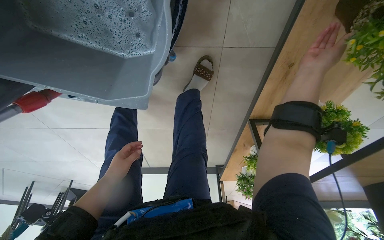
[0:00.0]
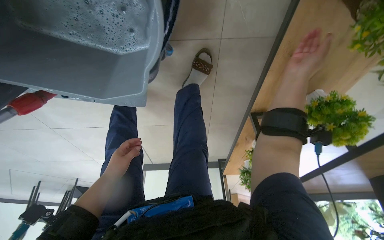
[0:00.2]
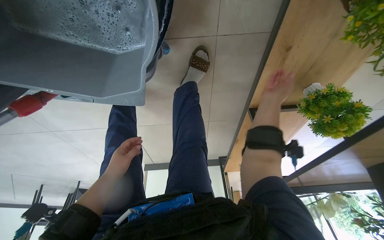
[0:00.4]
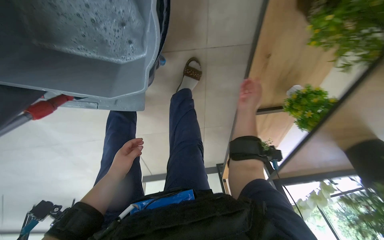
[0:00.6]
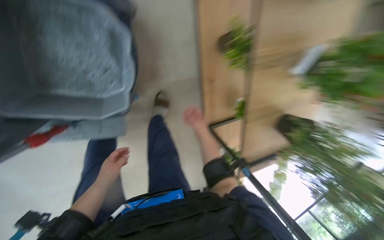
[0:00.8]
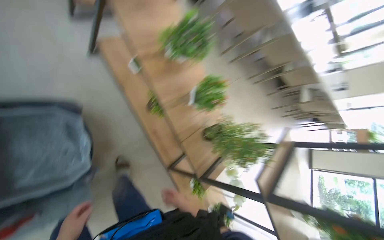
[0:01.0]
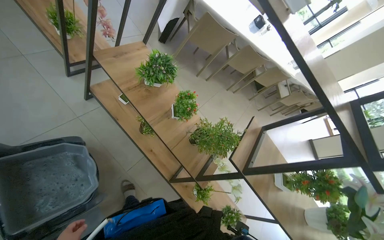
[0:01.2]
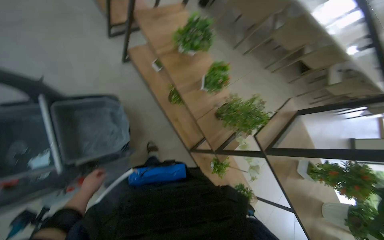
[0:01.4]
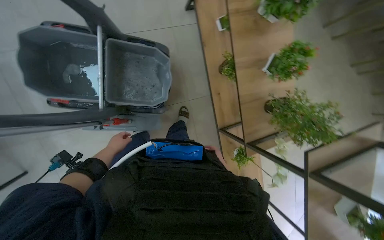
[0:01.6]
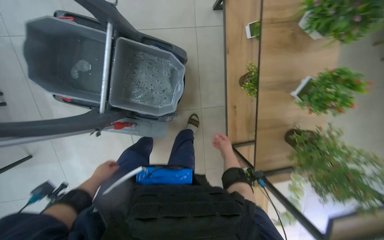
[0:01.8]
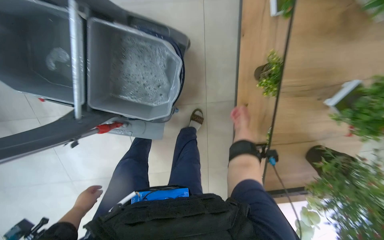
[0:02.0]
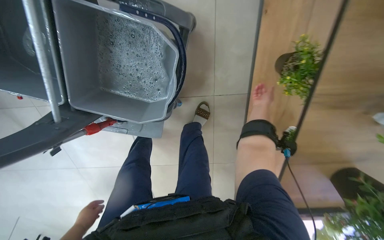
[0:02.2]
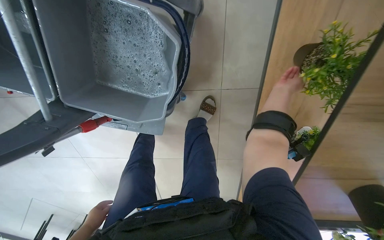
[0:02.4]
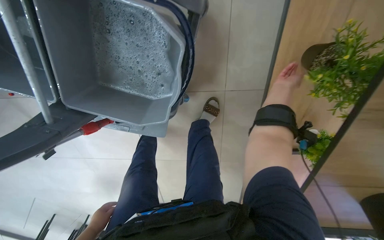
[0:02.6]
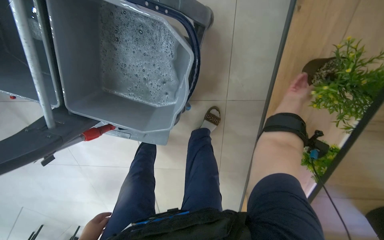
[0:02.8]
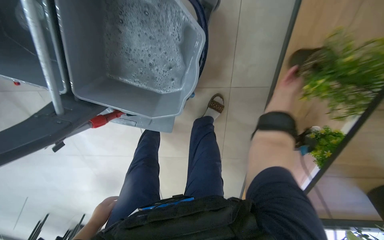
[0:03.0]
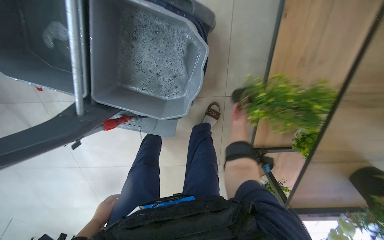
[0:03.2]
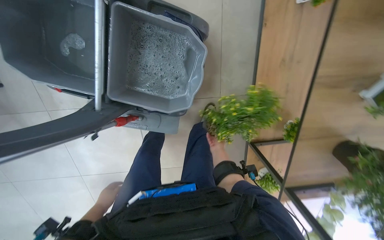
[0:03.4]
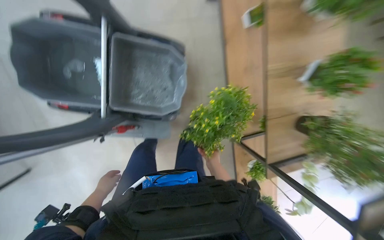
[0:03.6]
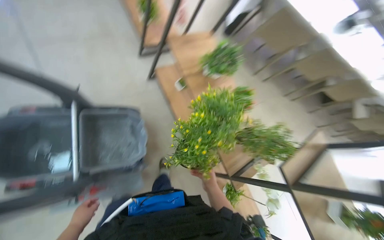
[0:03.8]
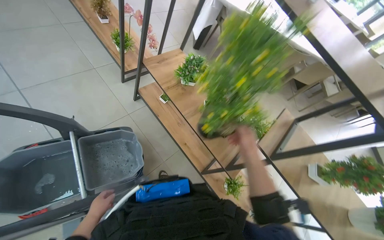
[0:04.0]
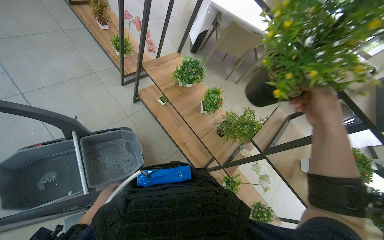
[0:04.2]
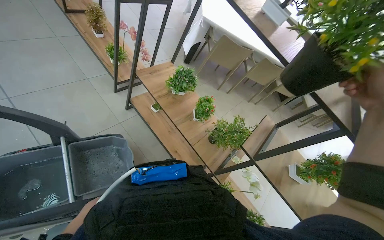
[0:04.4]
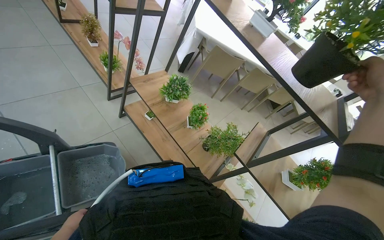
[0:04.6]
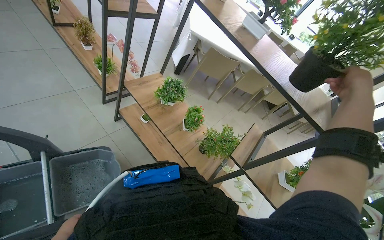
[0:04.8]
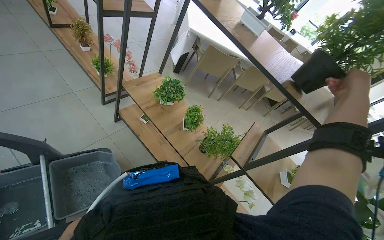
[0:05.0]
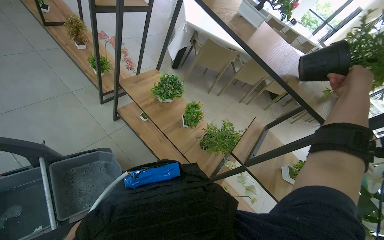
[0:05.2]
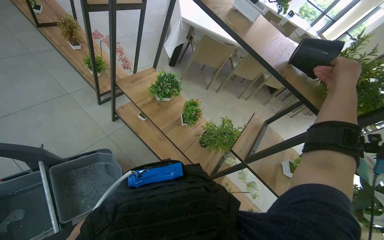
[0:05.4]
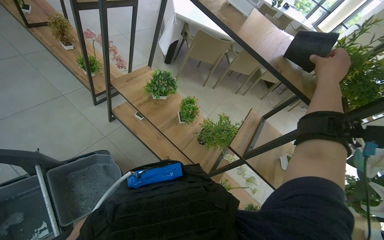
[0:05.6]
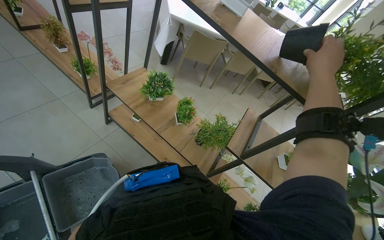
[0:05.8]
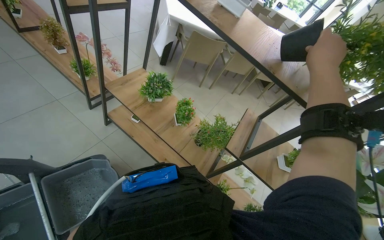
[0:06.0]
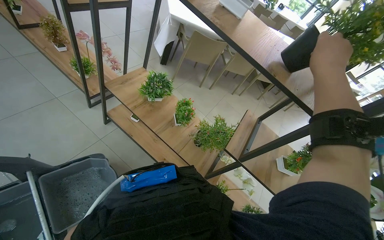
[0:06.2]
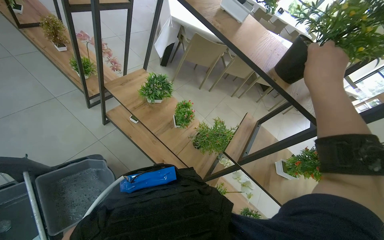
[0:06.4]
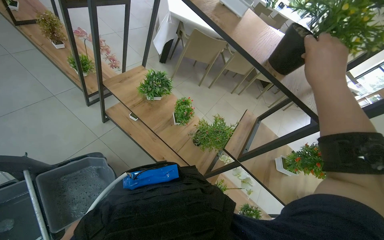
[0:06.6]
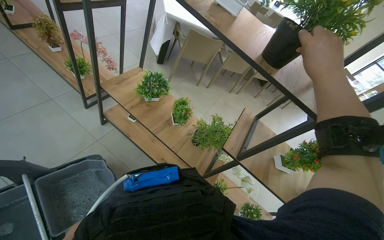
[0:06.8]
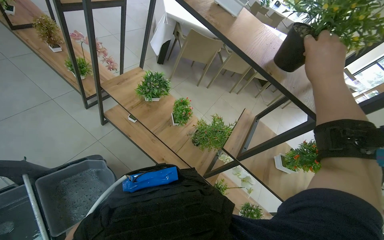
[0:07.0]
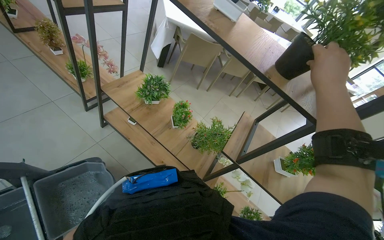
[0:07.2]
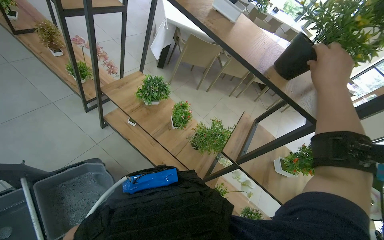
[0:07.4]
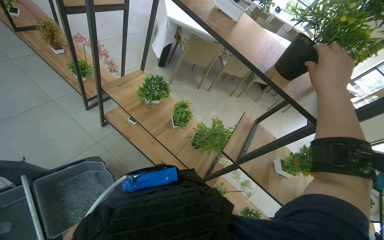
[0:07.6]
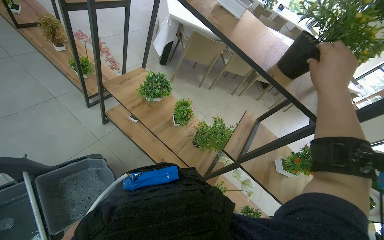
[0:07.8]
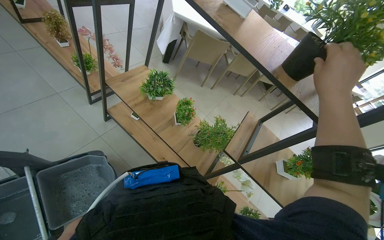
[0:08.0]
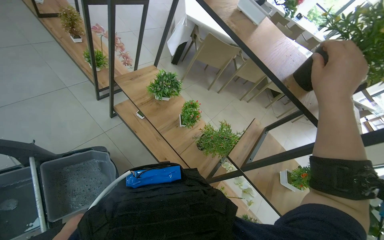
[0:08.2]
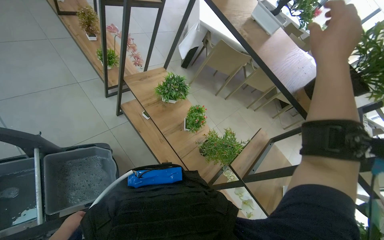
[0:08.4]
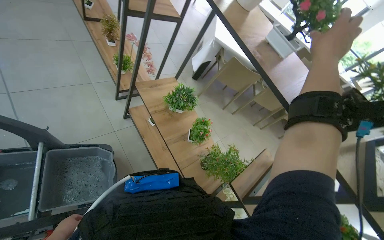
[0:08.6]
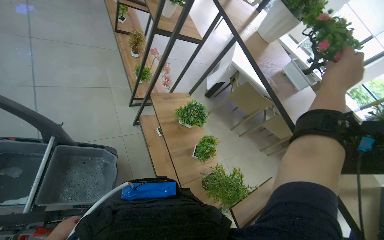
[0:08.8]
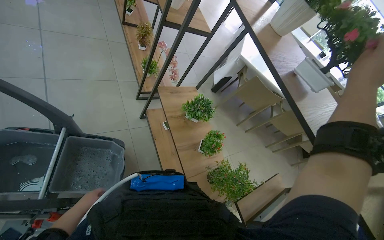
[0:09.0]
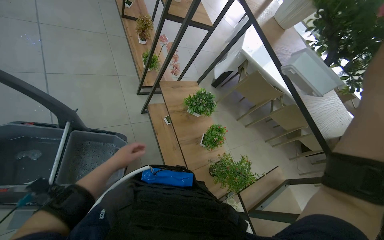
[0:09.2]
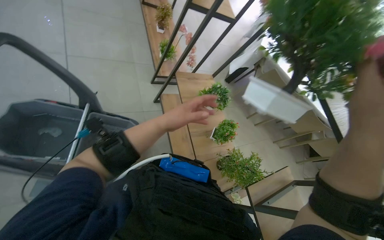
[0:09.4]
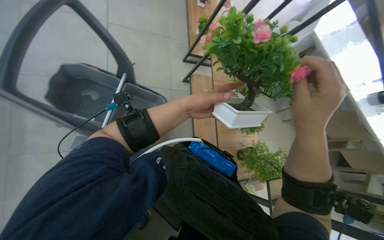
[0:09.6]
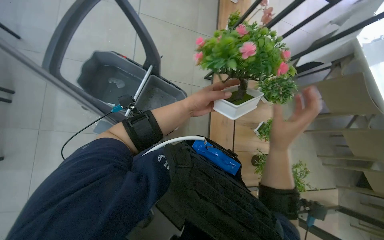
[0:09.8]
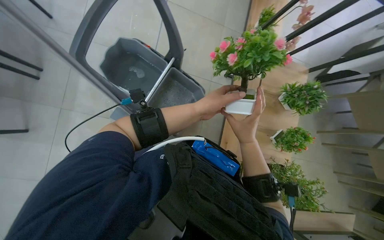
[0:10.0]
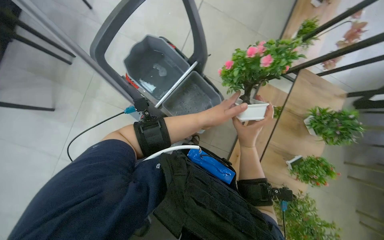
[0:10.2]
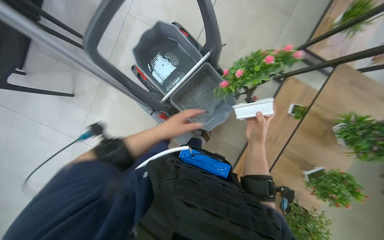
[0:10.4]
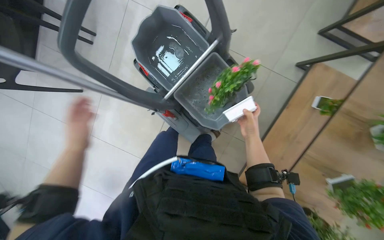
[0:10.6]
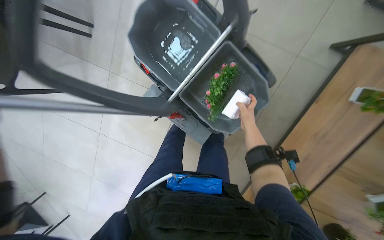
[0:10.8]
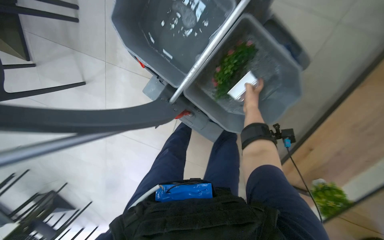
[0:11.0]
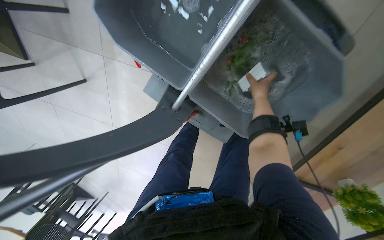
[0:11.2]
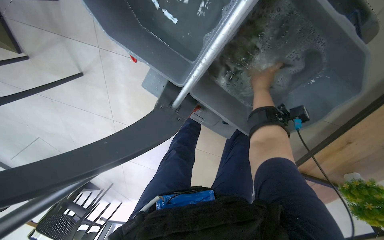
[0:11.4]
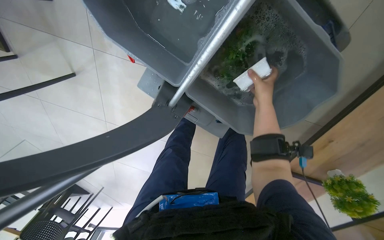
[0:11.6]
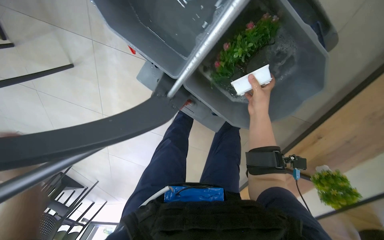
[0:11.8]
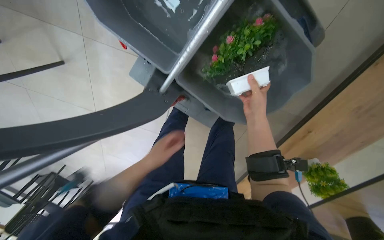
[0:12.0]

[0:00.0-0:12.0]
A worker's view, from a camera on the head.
Job: wiping surfaces.
The whole recording: Washing potted plants. The worker picks up decorative plants and flowers from a shelf, washes them in a cleaning cart, and places them back on the shelf.
0:00.0 to 0:01.6: The camera travels approximately 70 cm. The wearer looks about 30 degrees further upward. The scene turns roughly 25 degrees counterclockwise in the picture.
0:01.6 to 0:03.0: The camera is carried approximately 60 cm. The wearer's head swings roughly 20 degrees to the left. The view tips downward by approximately 20 degrees.
0:03.0 to 0:04.4: The camera travels roughly 80 cm. The head turns to the right by about 50 degrees. The view tips upward by approximately 50 degrees.
0:07.6 to 0:09.0: The wearer's head swings about 30 degrees to the left.
0:09.0 to 0:10.4: The head turns to the left by some 60 degrees. The camera pitches downward, by some 15 degrees.

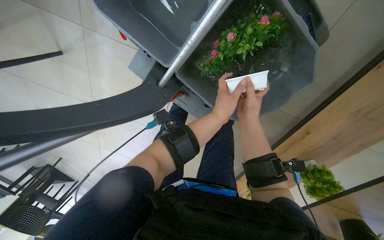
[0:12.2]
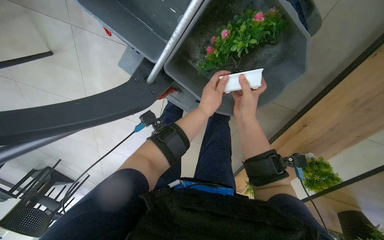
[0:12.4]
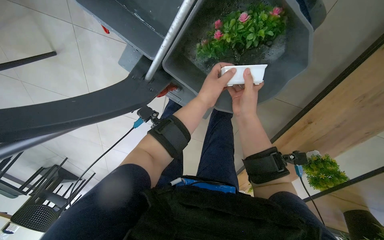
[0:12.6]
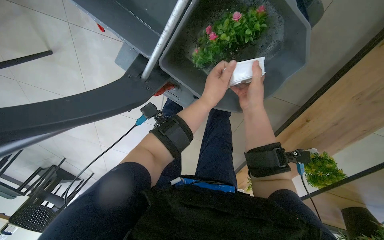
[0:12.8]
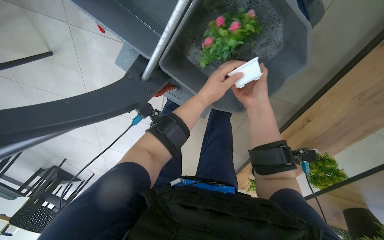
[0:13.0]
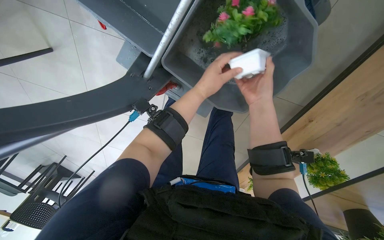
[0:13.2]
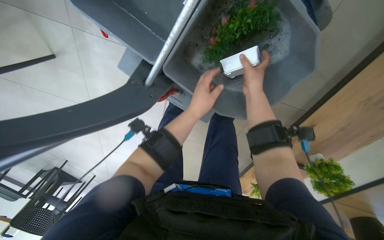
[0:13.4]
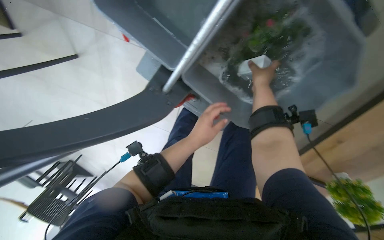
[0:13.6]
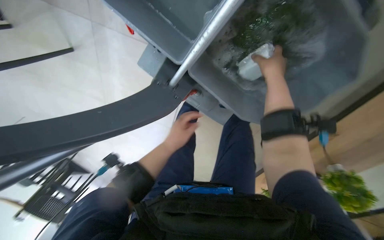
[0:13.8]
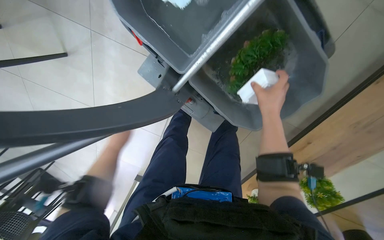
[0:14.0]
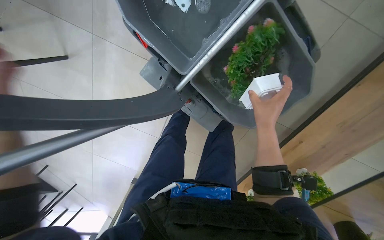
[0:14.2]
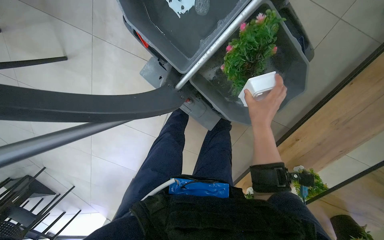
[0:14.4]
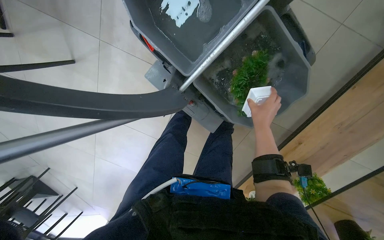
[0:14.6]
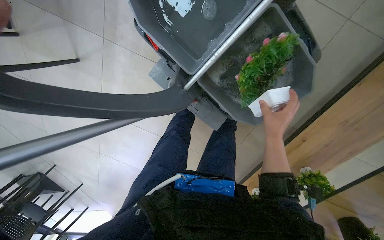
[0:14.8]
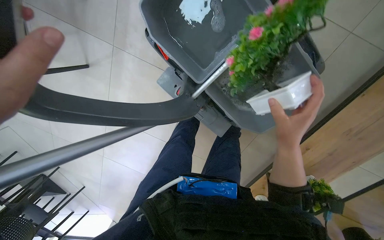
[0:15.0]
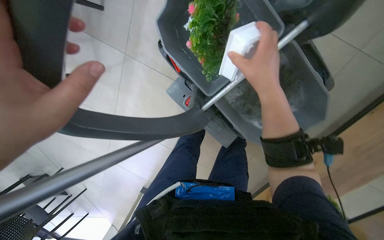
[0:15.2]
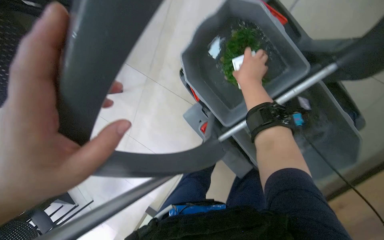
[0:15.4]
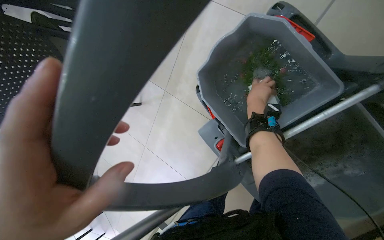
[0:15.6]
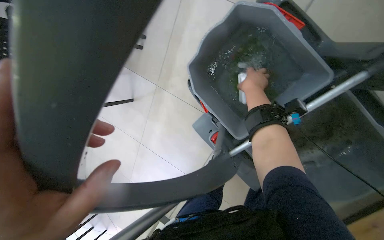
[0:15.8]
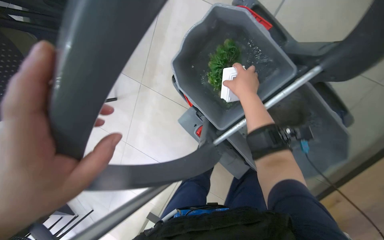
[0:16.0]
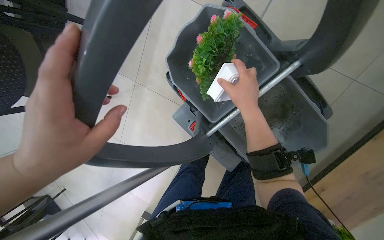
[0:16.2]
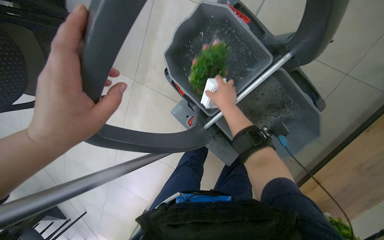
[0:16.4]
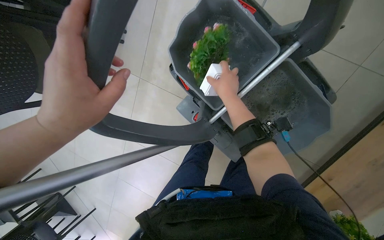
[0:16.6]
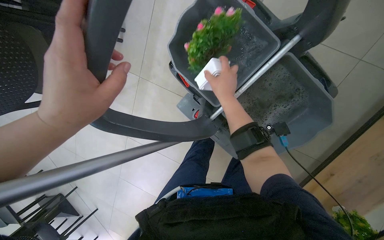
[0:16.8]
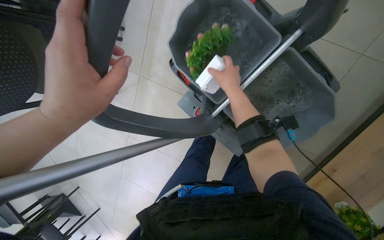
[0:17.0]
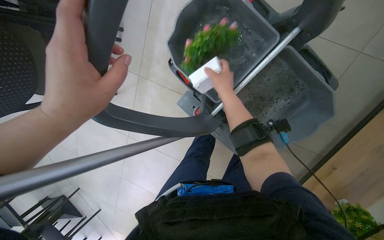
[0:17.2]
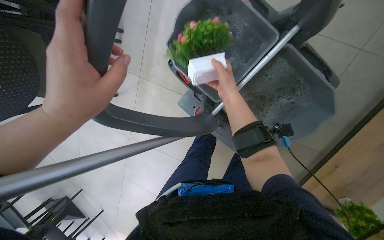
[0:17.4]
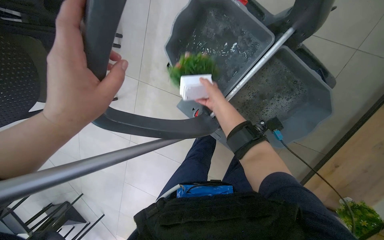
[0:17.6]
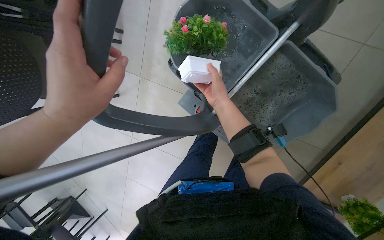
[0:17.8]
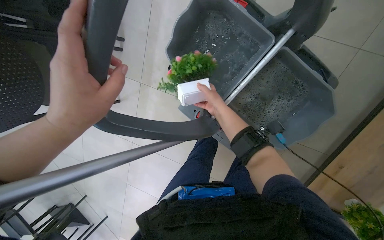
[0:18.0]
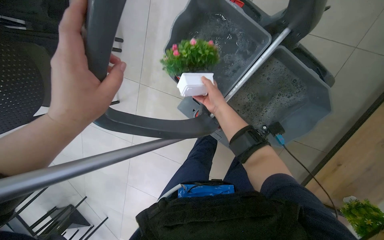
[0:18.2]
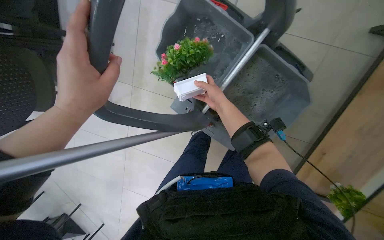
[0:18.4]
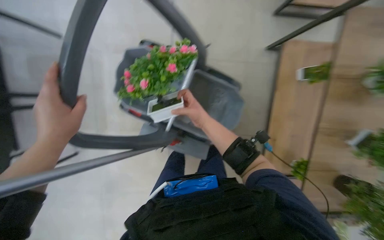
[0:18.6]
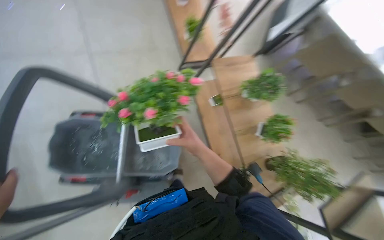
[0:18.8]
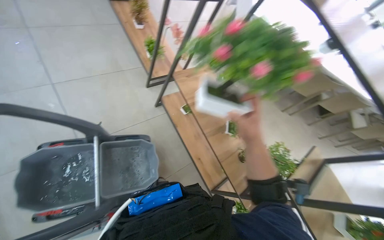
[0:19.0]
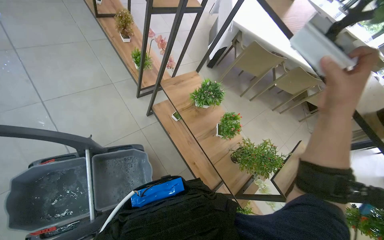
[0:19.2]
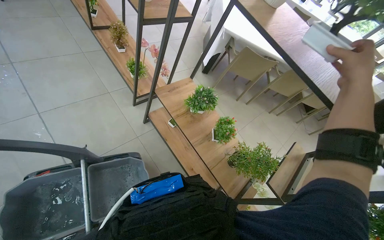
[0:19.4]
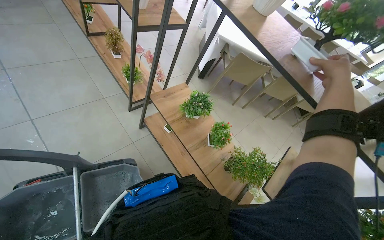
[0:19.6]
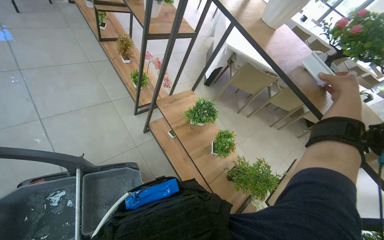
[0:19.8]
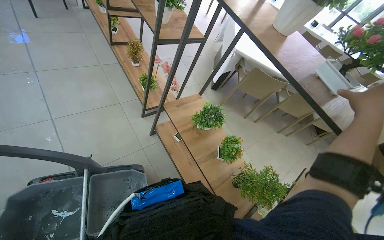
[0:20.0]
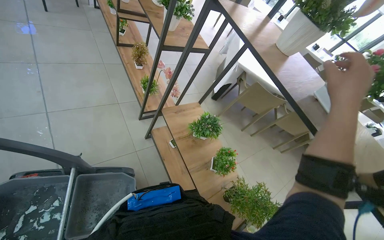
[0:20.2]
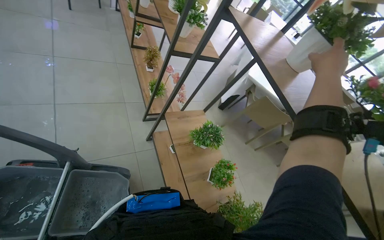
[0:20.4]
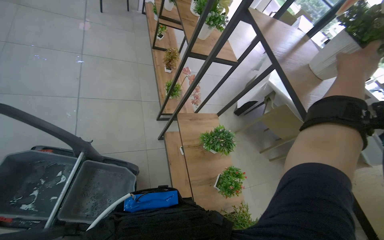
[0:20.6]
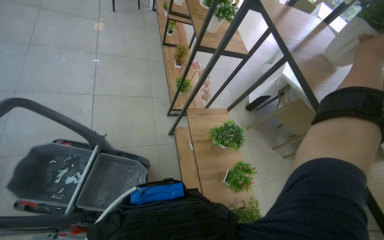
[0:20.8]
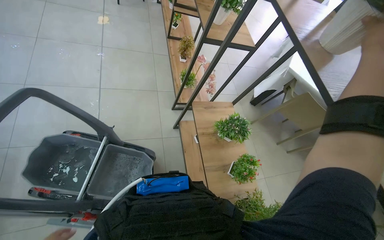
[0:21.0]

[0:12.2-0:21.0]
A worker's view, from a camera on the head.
Job: wiping surfaces.
The whole recording: Washing potted plants. The worker picks up decorative plants and flowers from a shelf, washes them in a cleaning cart, and places them back on the shelf.
0:12.2 to 0:13.6: The right hand travels up the picture by about 15 cm.
0:13.6 to 0:15.2: The right hand is displaced nearer to the camera by approximately 35 cm, and goes down the picture and returns, approximately 20 cm each way.
0:15.2 to 0:16.6: The right hand moves nearer and farther over some 20 cm, changing direction 2 times.
0:16.6 to 0:18.0: The right hand travels farther from the camera by roughly 10 cm.
0:18.0 to 0:19.6: The wearer's head swings roughly 40 degrees to the right. The wearer looks roughly 20 degrees further upward.
0:19.6 to 0:21.0: The wearer's head swings roughly 25 degrees to the left.
